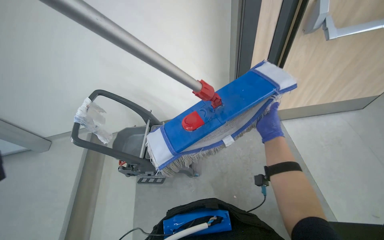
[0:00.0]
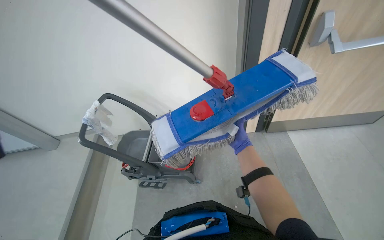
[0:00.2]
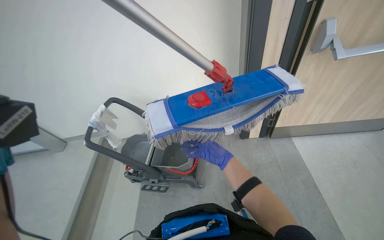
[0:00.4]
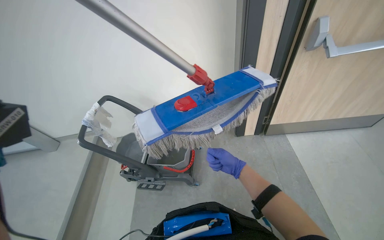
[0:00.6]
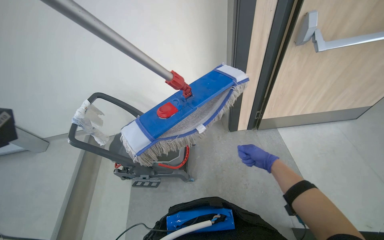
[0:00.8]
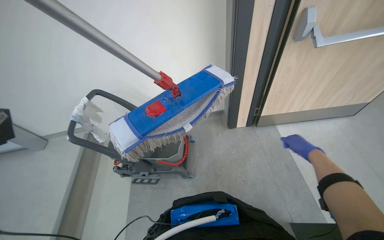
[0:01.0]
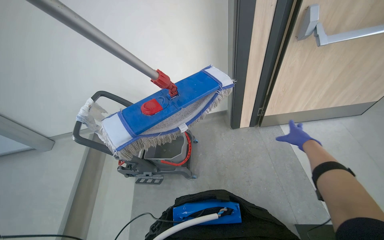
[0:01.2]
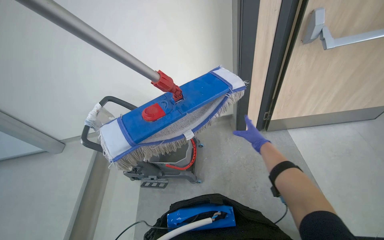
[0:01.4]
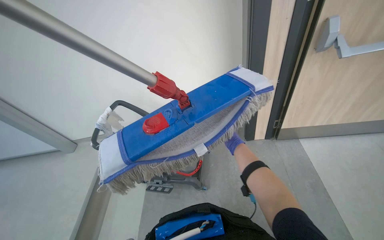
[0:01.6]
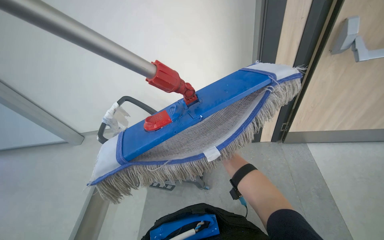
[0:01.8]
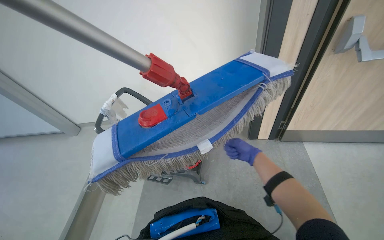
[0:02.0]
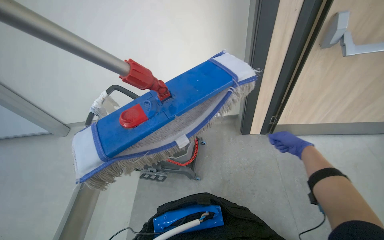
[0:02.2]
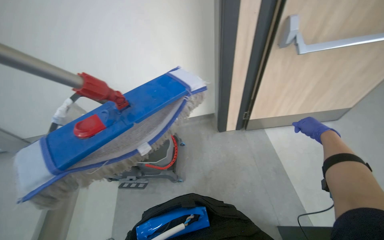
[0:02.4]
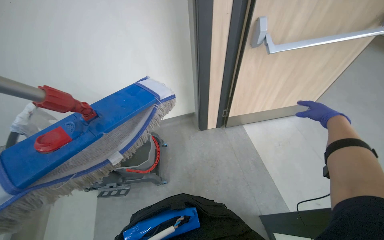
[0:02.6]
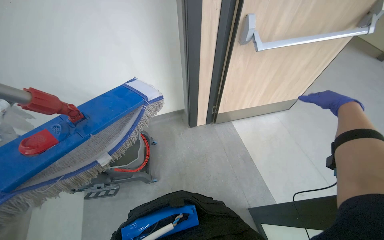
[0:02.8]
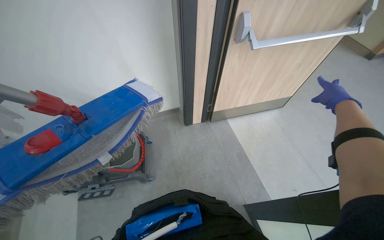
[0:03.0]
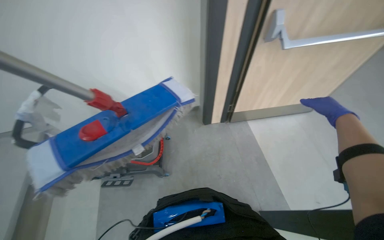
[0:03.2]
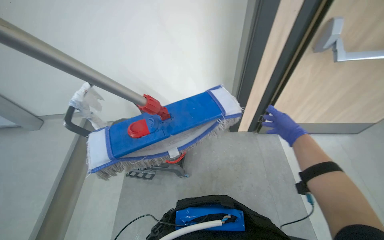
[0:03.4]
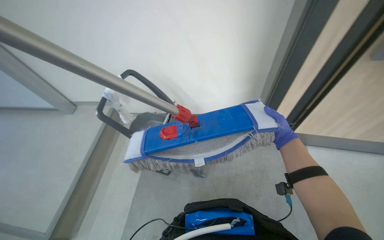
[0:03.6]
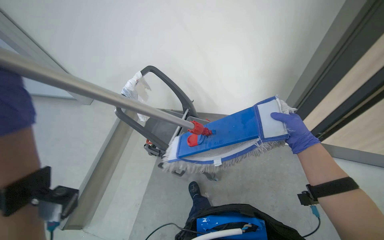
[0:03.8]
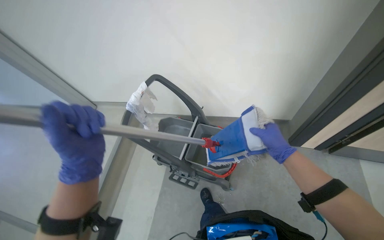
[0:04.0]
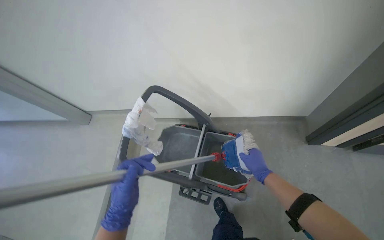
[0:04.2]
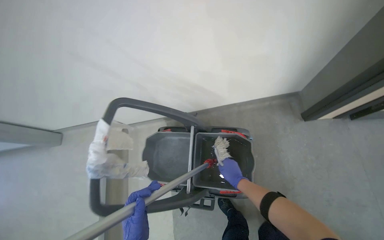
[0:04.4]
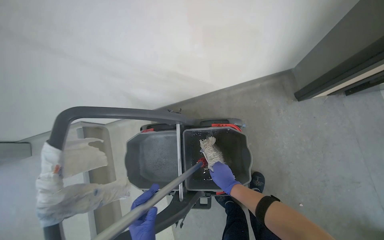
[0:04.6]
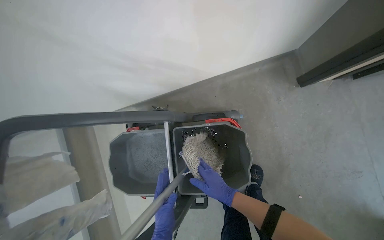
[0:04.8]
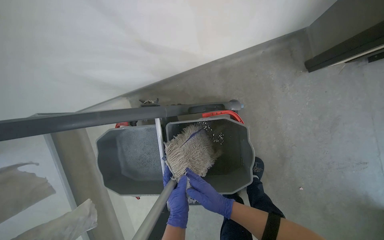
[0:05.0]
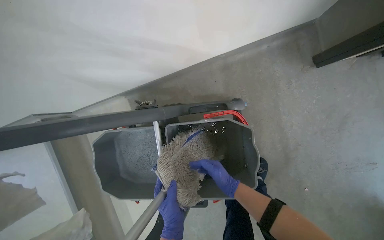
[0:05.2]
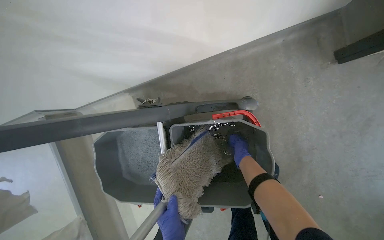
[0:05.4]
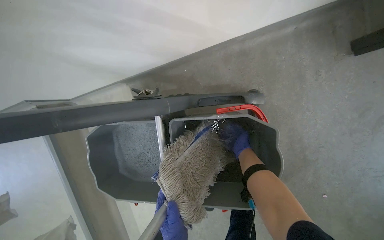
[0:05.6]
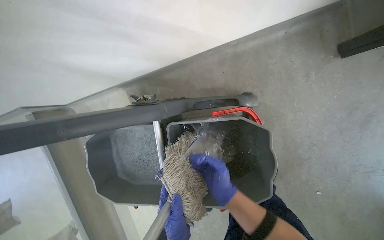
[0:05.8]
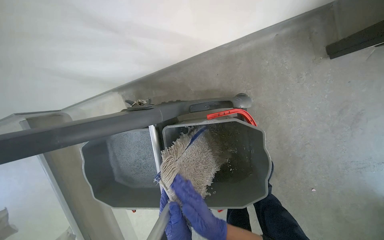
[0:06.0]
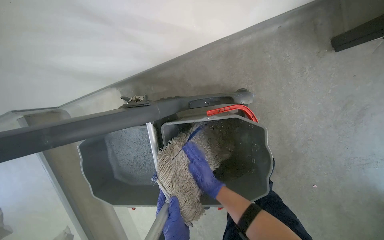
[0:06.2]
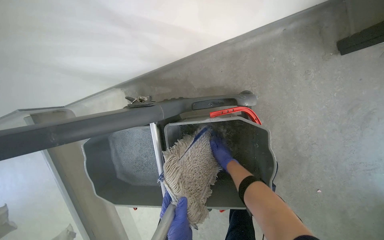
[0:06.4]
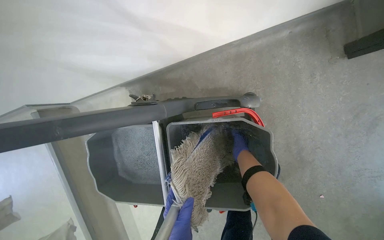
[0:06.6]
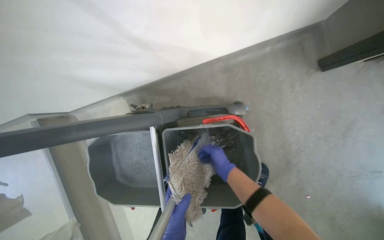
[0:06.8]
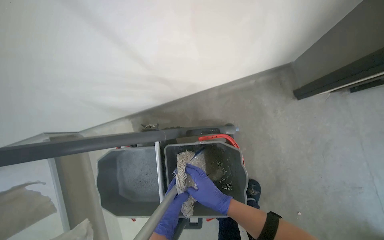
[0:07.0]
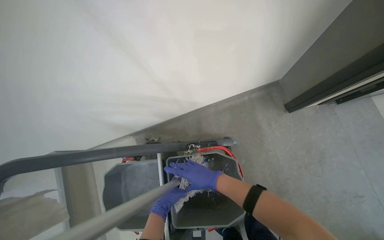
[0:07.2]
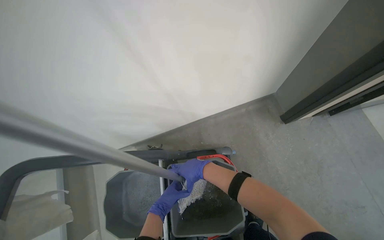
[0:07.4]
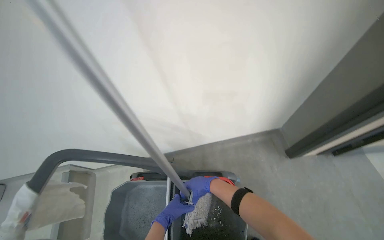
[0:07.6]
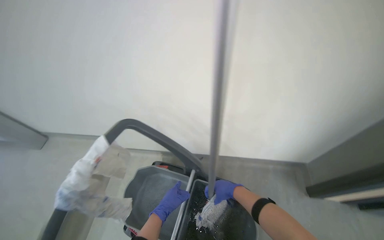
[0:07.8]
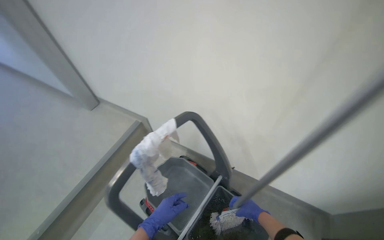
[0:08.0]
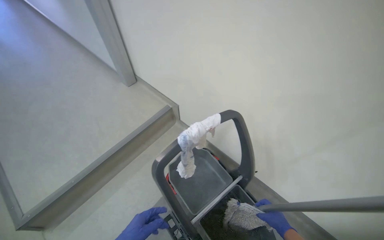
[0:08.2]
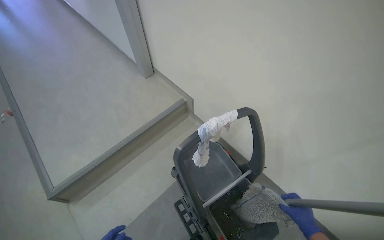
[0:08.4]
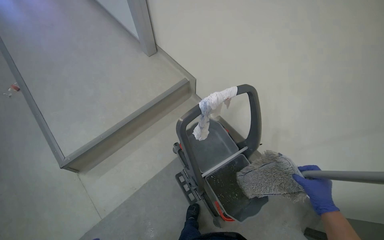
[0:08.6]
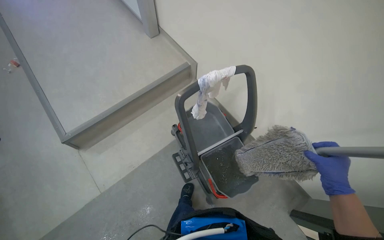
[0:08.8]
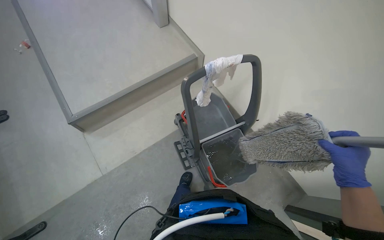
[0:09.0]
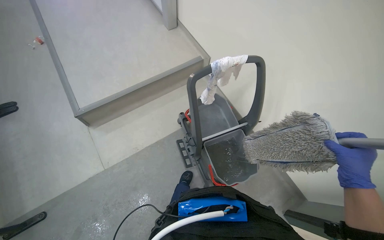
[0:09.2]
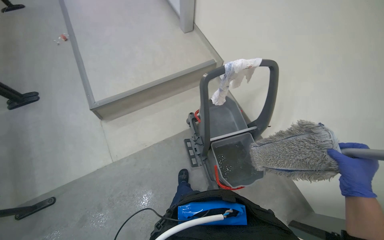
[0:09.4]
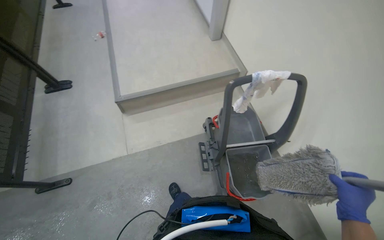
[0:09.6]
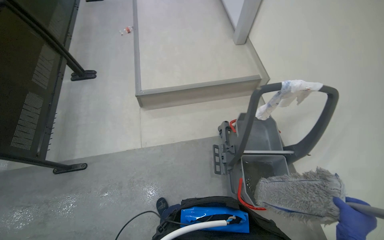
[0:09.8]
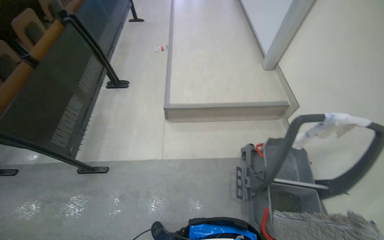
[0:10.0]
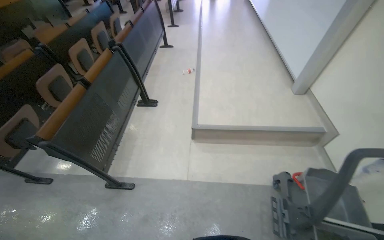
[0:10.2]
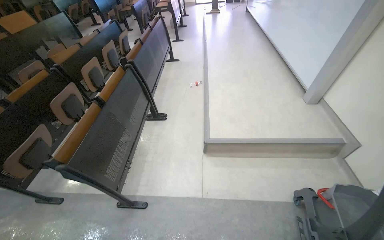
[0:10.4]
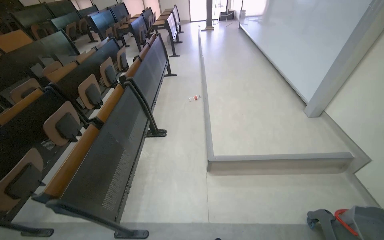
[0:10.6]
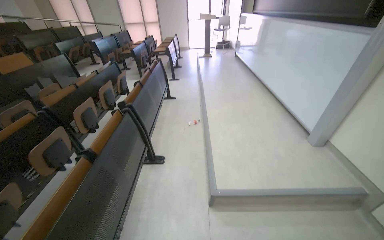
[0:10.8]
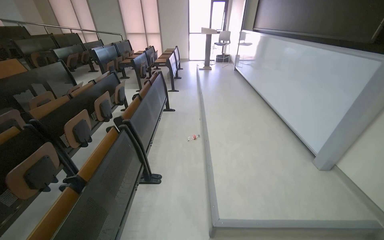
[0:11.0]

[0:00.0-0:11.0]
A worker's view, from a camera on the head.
Job: preparing cleaning supplies.
The whole recording: Cleaning mop head. The worker detaches and wrings out the mop head in the bucket.
0:00.0 to 0:01.6: The right hand swings left and right, some 30 cm each way, with 2 reversals.
0:01.6 to 0:03.2: The view swings about 15 degrees to the right. The right hand heads to the right and nearer to the camera, covering roughly 50 cm.
0:03.2 to 0:04.8: The head travels some 60 cm. The wearer looks about 15 degrees further downward.
0:04.8 to 0:06.2: The right hand moves nearer and farther over some 25 cm, changing direction 2 times.
0:06.2 to 0:07.8: The camera travels about 40 cm. The view tips upward by roughly 40 degrees.
0:07.8 to 0:09.4: The wearer's head swings some 55 degrees to the left. The wearer looks roughly 15 degrees further downward.
0:09.4 to 0:11.0: The head travels some 80 cm. The head turns to the left by some 30 degrees. The camera pitches upward, by about 30 degrees.

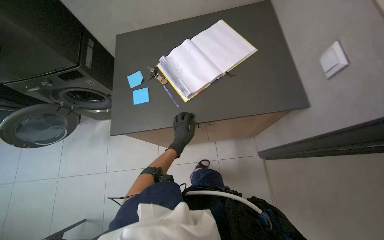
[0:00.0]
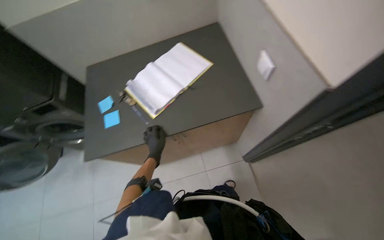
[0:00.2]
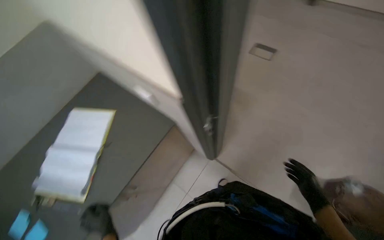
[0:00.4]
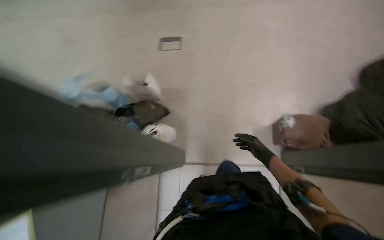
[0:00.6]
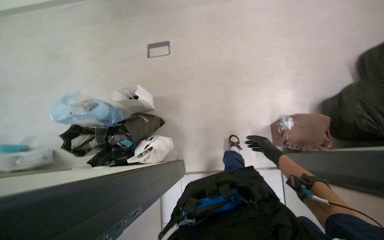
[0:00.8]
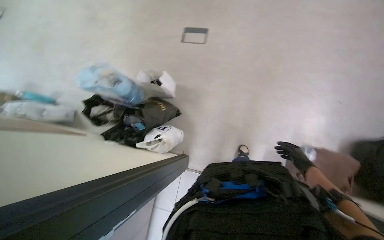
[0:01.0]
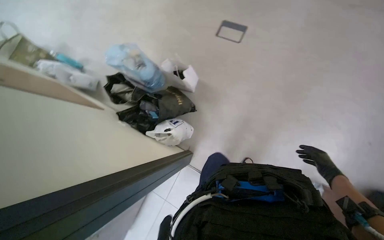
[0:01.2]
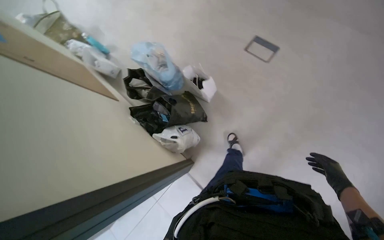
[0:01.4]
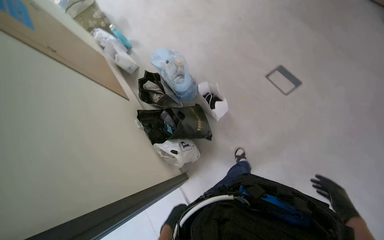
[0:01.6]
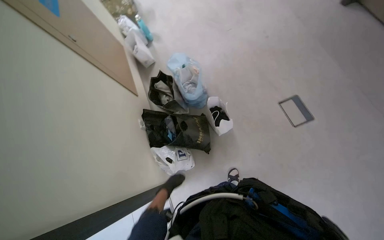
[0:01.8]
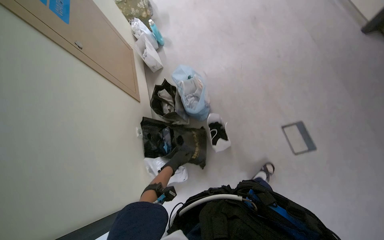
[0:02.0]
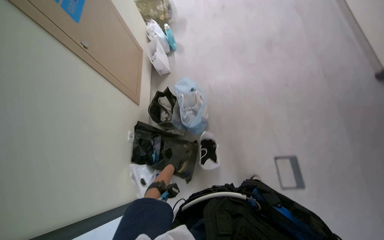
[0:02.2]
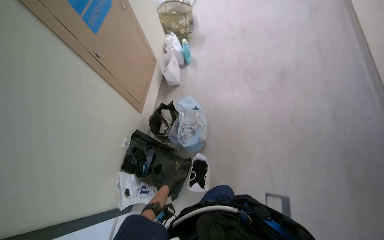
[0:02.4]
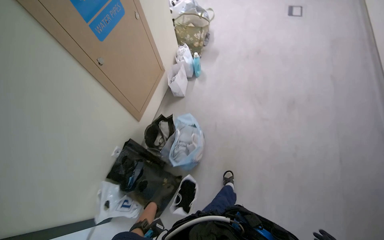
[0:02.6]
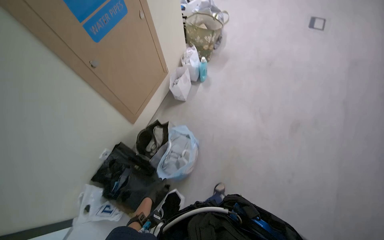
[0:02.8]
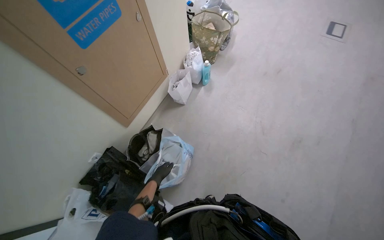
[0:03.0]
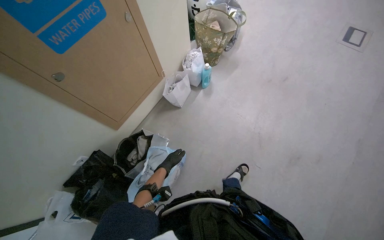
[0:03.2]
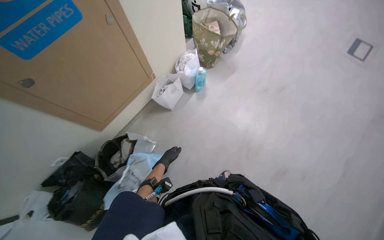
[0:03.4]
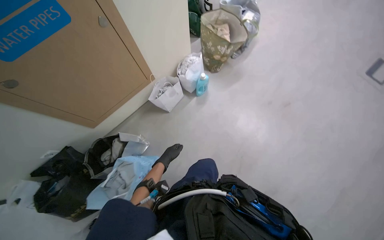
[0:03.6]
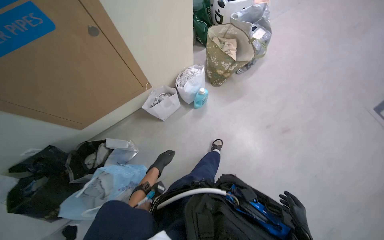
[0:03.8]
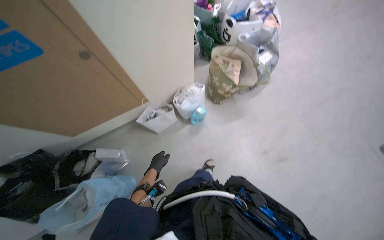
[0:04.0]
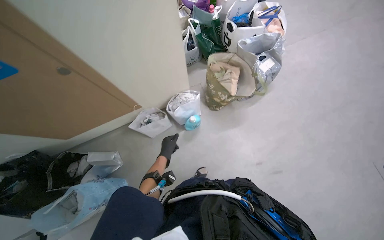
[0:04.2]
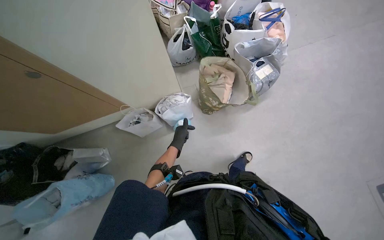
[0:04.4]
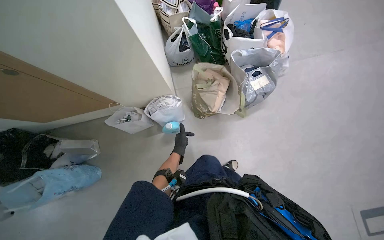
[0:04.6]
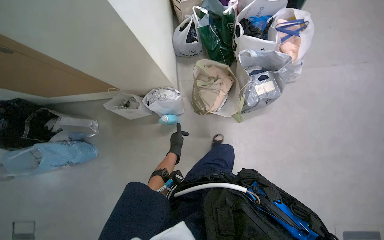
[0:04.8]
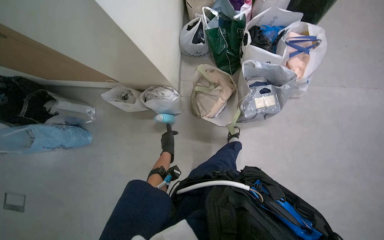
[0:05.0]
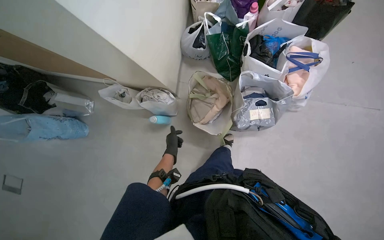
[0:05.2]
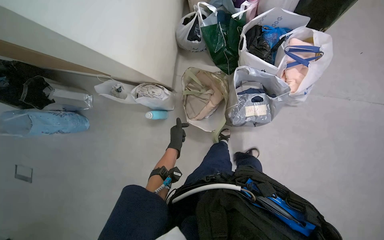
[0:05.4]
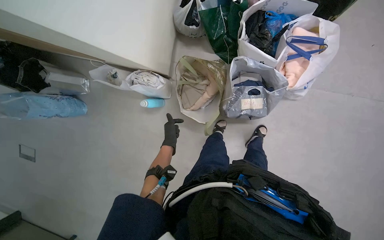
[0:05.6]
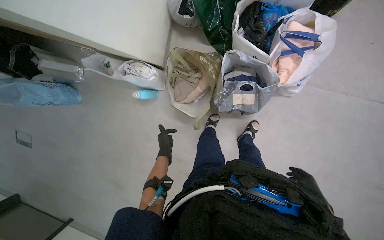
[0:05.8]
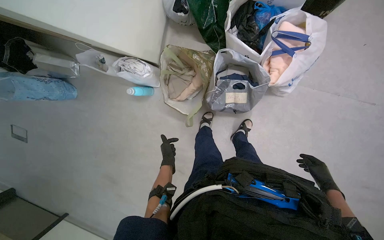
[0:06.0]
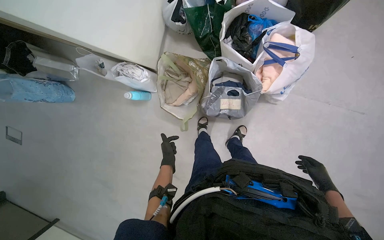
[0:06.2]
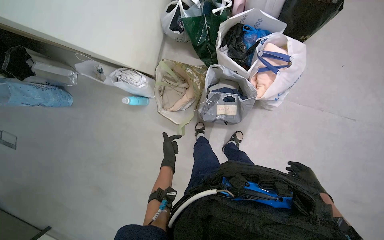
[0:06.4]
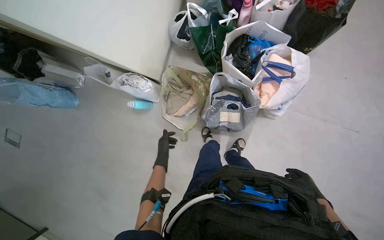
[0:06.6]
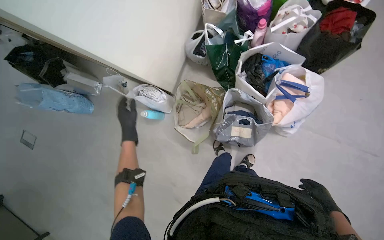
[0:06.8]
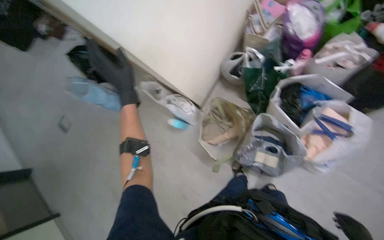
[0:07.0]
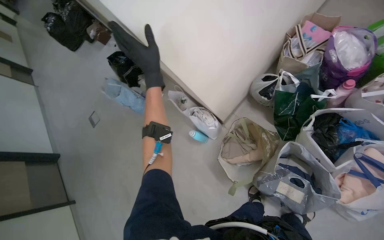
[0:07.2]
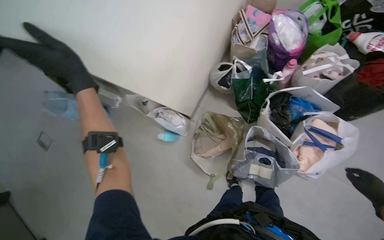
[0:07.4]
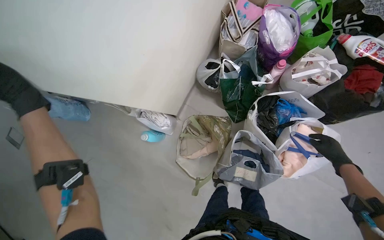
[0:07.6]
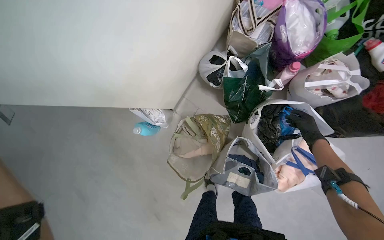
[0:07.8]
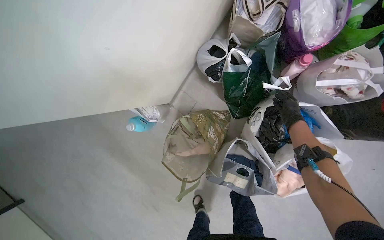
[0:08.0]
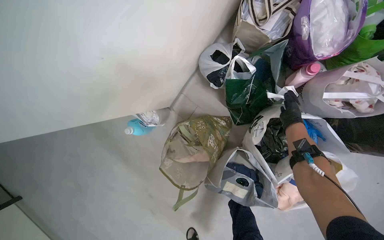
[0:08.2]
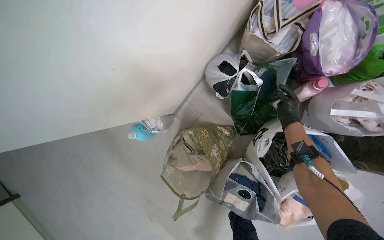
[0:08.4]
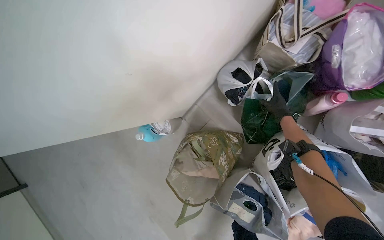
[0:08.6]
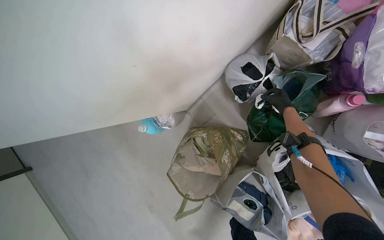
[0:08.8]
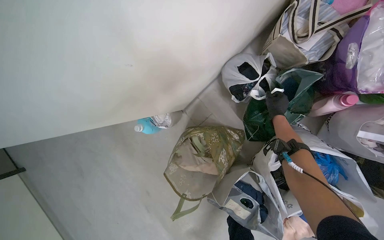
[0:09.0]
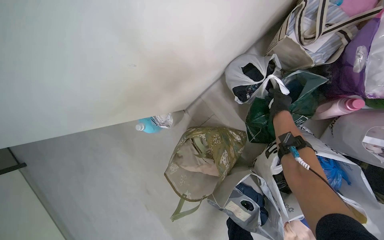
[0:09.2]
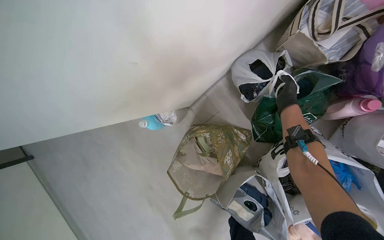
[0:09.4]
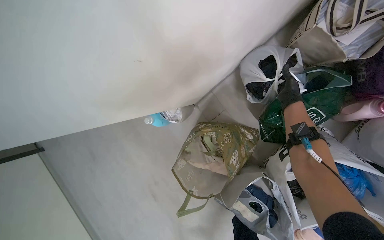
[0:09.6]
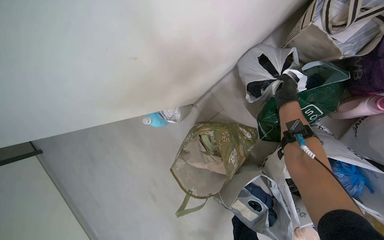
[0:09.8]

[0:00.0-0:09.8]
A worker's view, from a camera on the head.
Job: organizing items.
The whole recording: Organizing bags on floor. The worker picks up and repositions various bags on the floor.
0:00.0 to 0:01.4: The camera is carried about 50 cm.
0:01.4 to 0:02.8: The camera is carried about 90 cm. The wearer looks about 75 degrees further to the left.
0:02.8 to 0:04.2: The head travels roughly 1 m. The head turns to the left by roughly 40 degrees. The view tilts about 15 degrees downward.
0:04.2 to 0:05.6: The camera travels about 80 cm. The head rotates roughly 35 degrees to the left. The wearer looks approximately 25 degrees further downward.
0:05.6 to 0:07.0: The left hand is displaced nearer to the camera, up the picture and to the left by some 40 cm.
0:07.0 to 0:08.4: The camera is carried roughly 60 cm. The wearer looks approximately 15 degrees further downward.
0:08.4 to 0:09.8: The right hand heads up the picture, covering roughly 15 cm.
